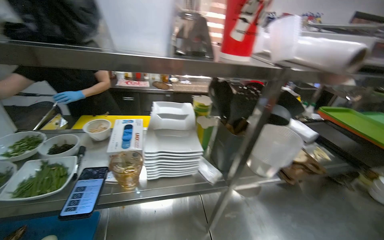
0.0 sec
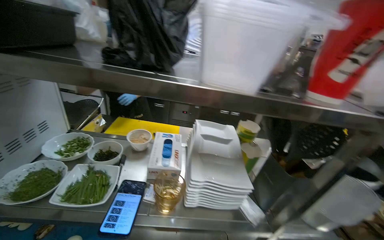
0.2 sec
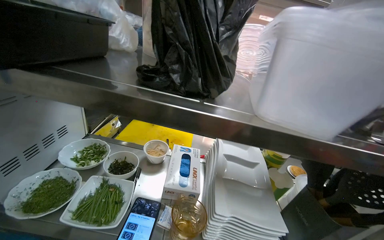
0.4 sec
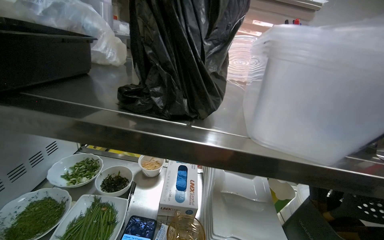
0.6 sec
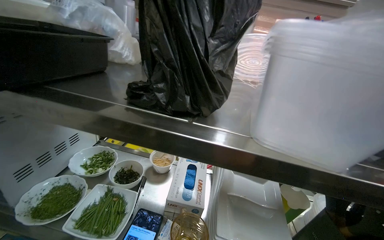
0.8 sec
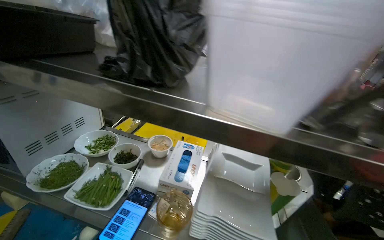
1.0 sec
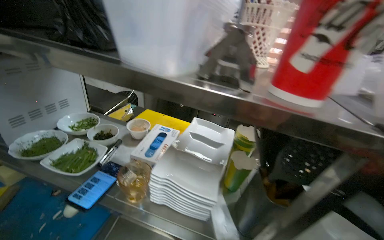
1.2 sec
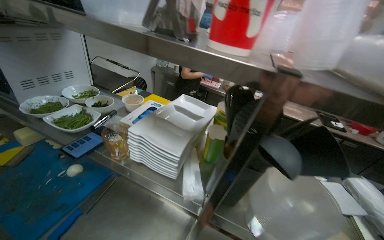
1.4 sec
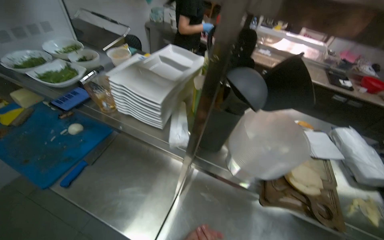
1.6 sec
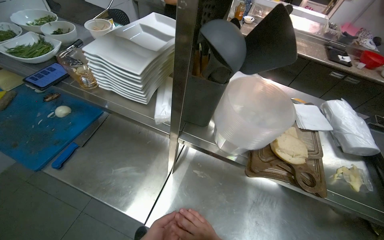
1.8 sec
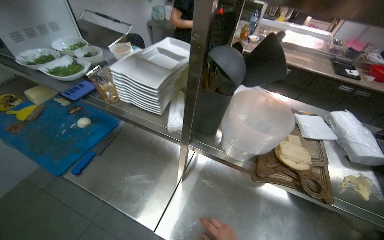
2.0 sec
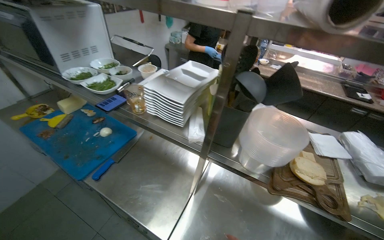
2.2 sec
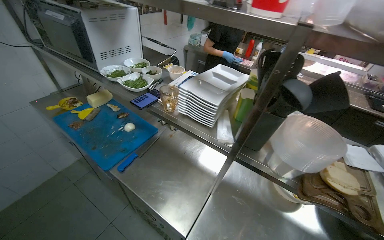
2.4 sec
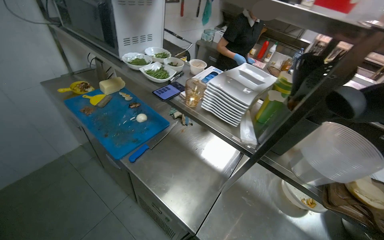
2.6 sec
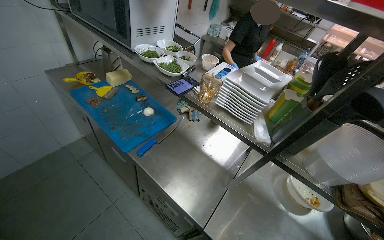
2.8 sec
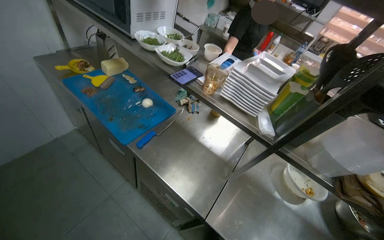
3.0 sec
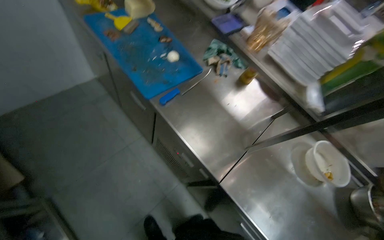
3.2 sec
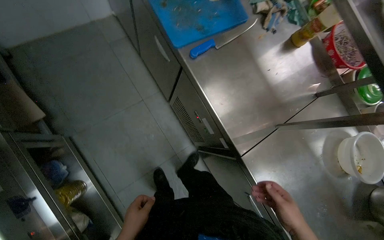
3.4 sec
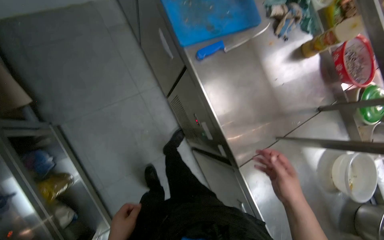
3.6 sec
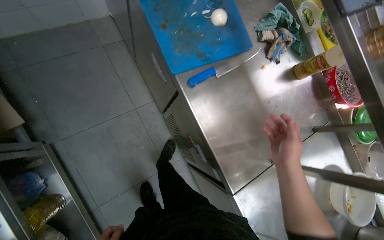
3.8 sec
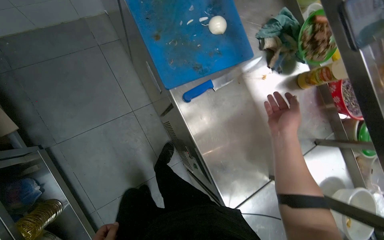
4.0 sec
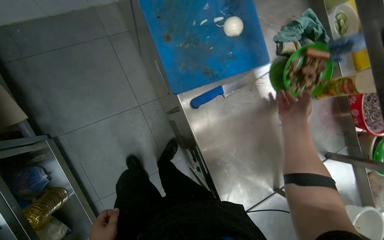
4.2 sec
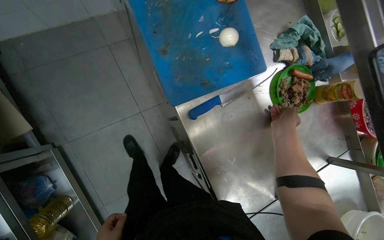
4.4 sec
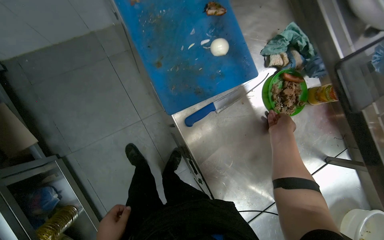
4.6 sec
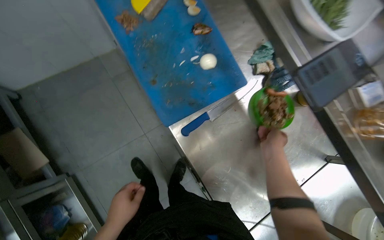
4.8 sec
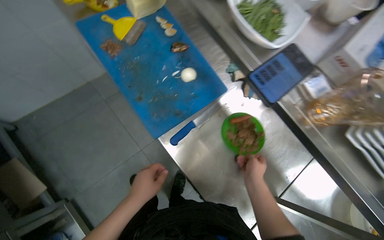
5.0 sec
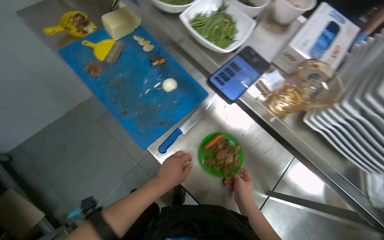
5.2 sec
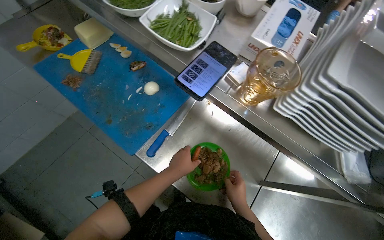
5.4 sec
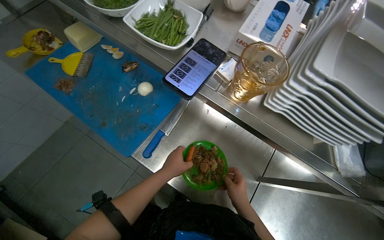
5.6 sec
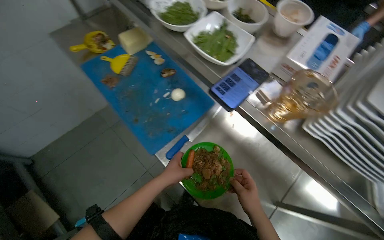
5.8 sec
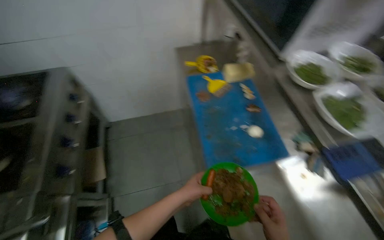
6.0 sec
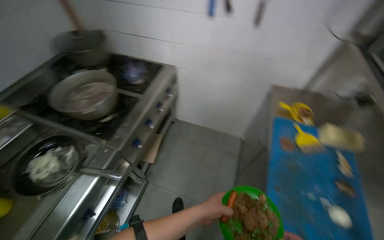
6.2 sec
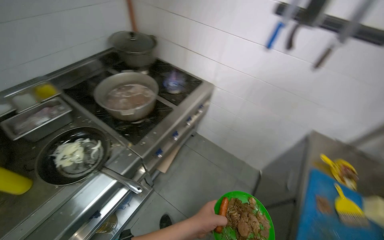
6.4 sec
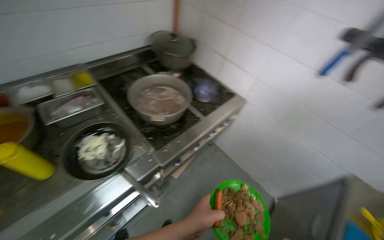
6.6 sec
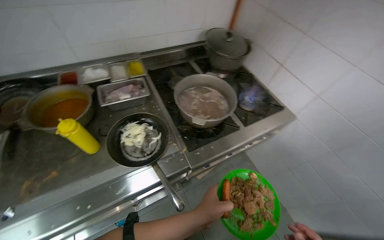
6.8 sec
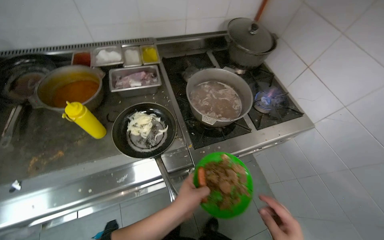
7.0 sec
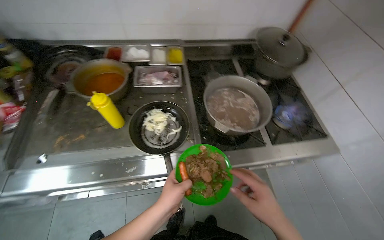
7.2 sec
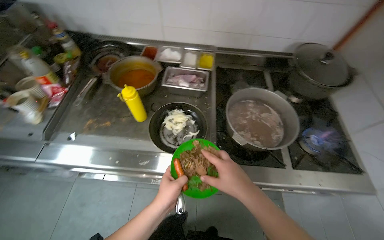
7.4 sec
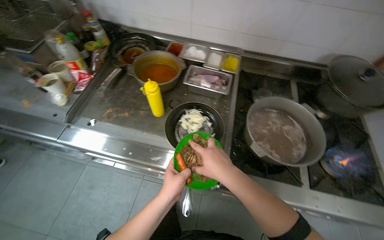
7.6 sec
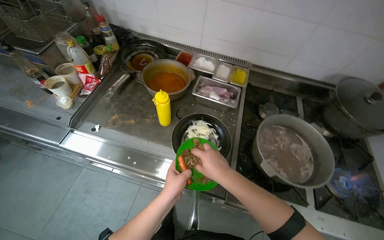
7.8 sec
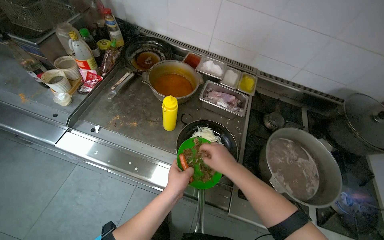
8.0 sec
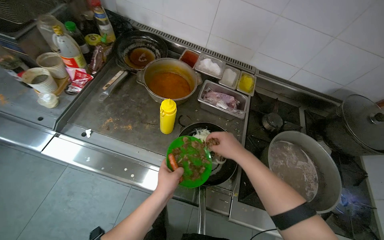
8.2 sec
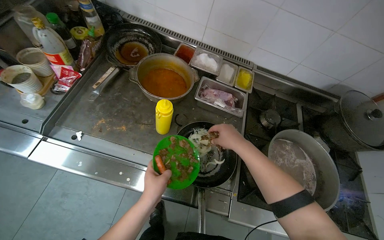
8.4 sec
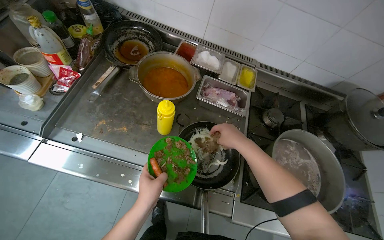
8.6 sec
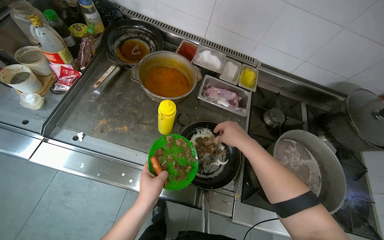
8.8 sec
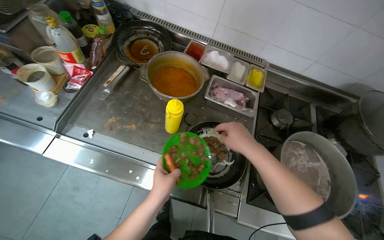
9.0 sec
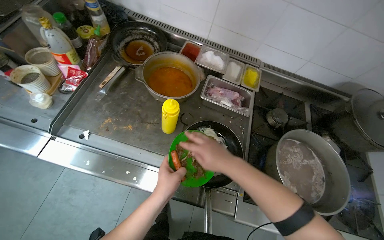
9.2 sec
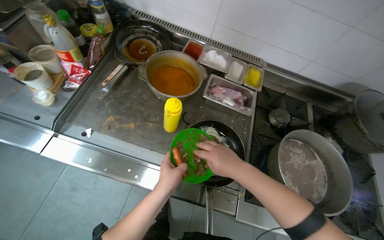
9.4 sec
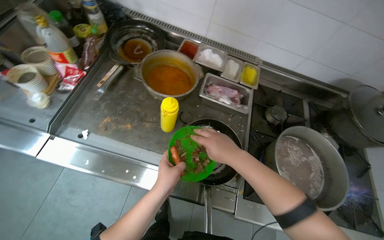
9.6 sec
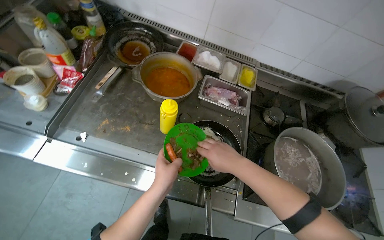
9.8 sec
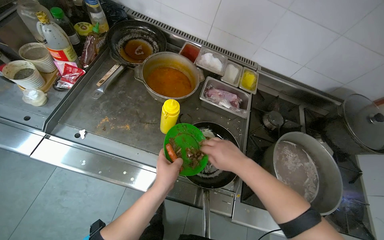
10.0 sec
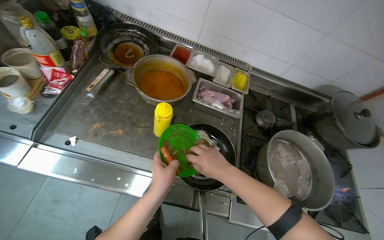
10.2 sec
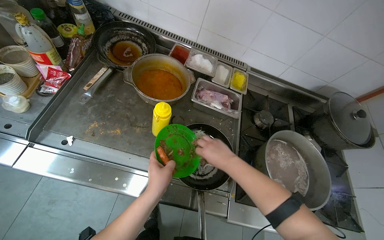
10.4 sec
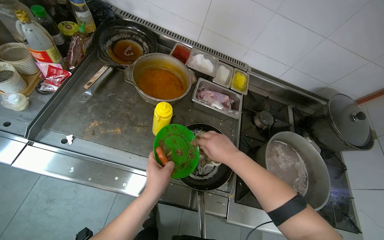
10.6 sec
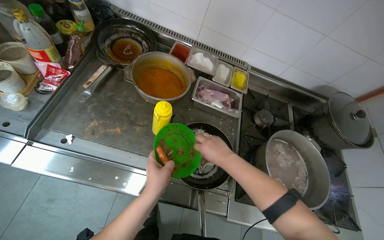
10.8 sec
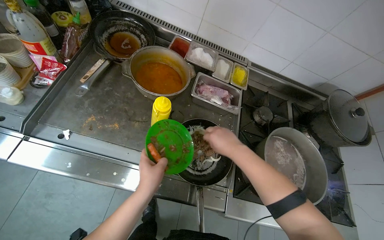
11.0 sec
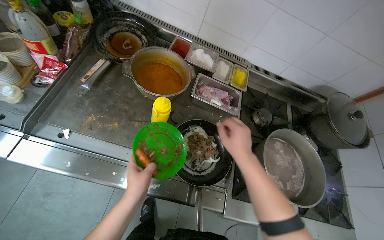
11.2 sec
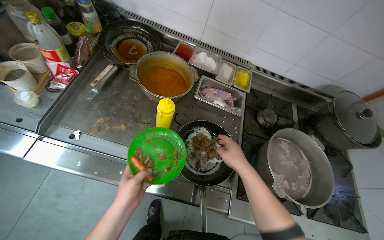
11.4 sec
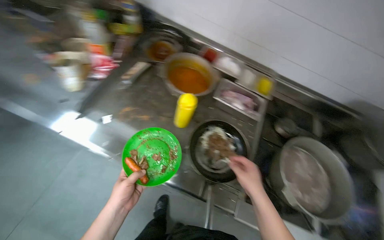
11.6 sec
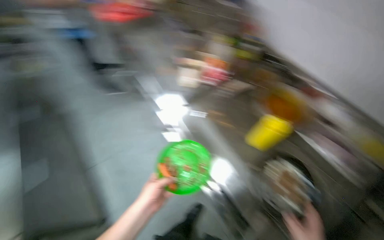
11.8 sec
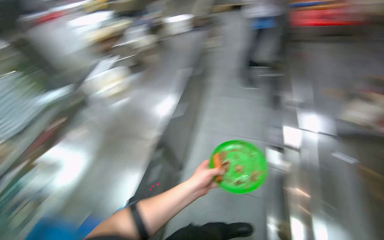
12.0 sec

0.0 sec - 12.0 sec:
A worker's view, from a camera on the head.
Job: cooking food.
The whole recording: Cooking ingredients in pan. The worker stirs and adds various ingredients to a pan on the stove.
0.0 sec - 1.6 sec: The wearer's head swings approximately 35 degrees to the left.
3.0 sec - 4.4 sec: The head travels some 40 cm. The camera pitches downward, by some 35 degrees. The scene rotates clockwise by roughly 25 degrees.
4.4 sec - 6.0 sec: The camera is aimed some 20 degrees further to the left. The wearer looks about 25 degrees further upward.
6.0 sec - 7.6 sec: The wearer moves some 60 cm. The head rotates roughly 120 degrees to the left.
7.6 sec - 9.0 sec: The right hand travels up the picture by approximately 20 cm.
9.0 sec - 10.4 sec: The hands stay close to where they were, moving slightly.
10.4 sec - 12.0 sec: The head rotates roughly 85 degrees to the left.

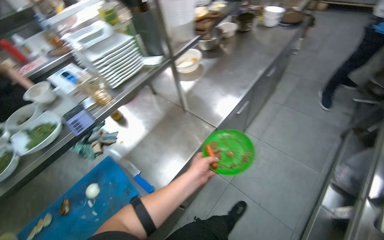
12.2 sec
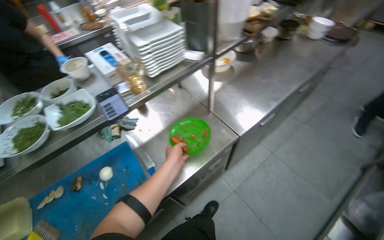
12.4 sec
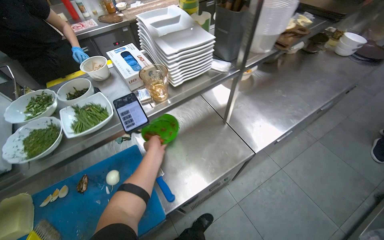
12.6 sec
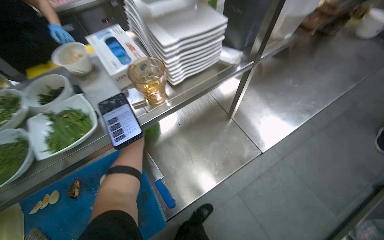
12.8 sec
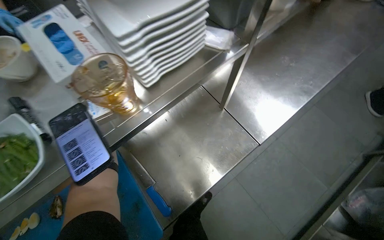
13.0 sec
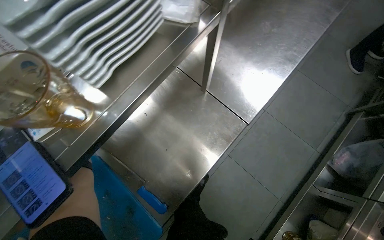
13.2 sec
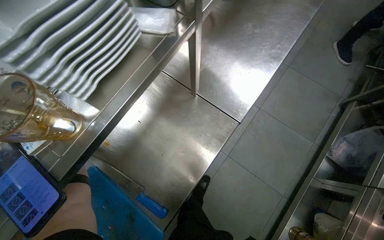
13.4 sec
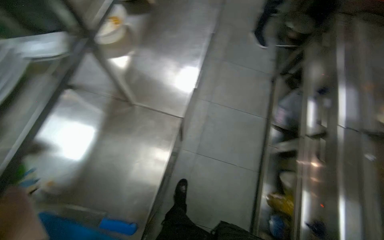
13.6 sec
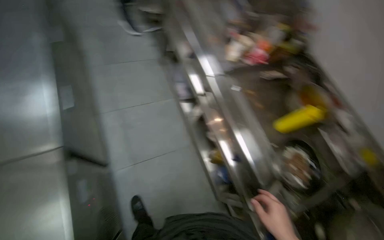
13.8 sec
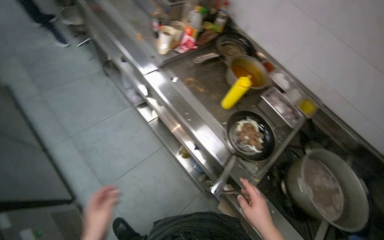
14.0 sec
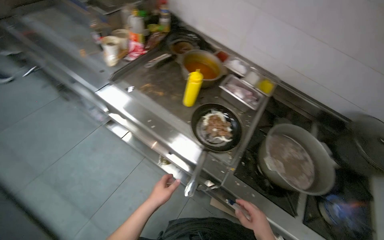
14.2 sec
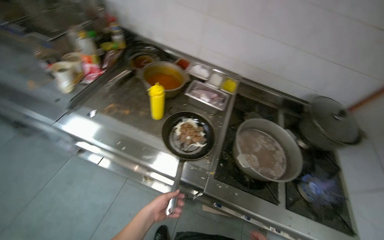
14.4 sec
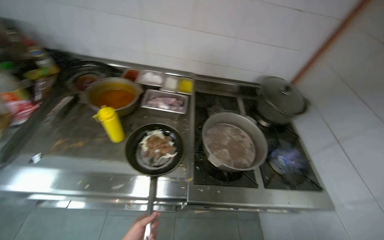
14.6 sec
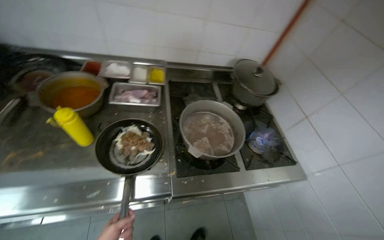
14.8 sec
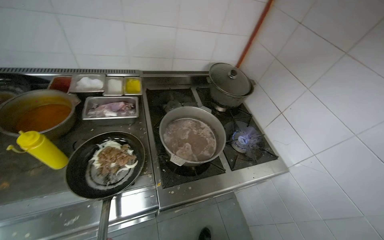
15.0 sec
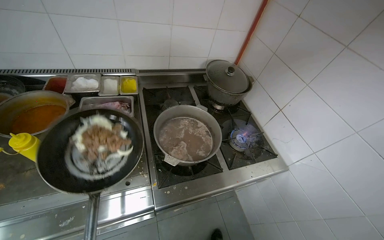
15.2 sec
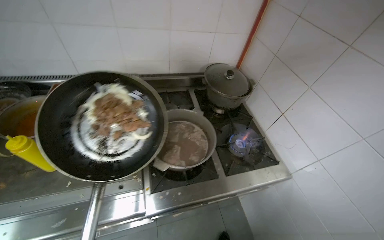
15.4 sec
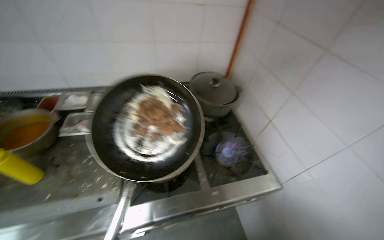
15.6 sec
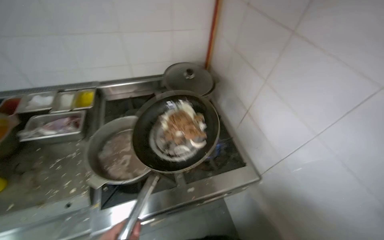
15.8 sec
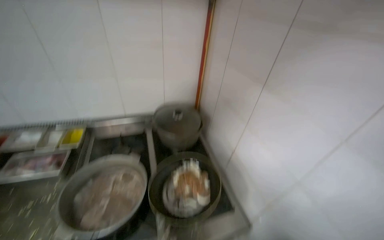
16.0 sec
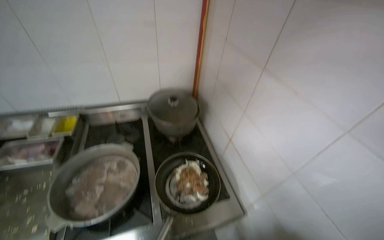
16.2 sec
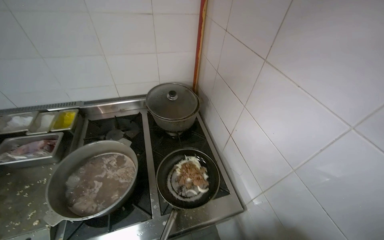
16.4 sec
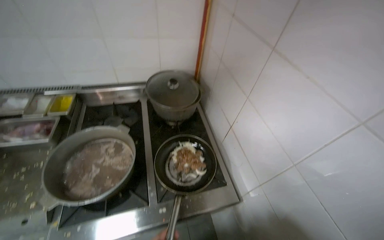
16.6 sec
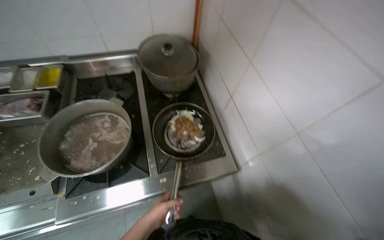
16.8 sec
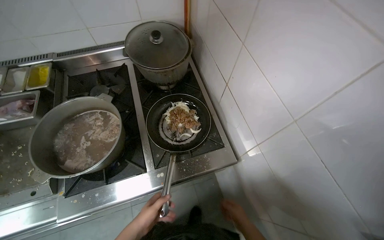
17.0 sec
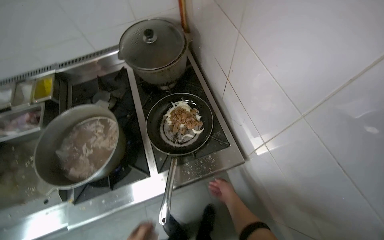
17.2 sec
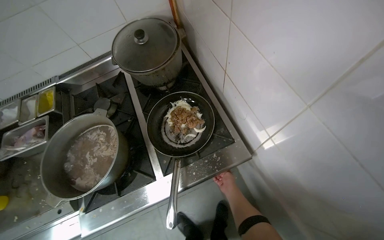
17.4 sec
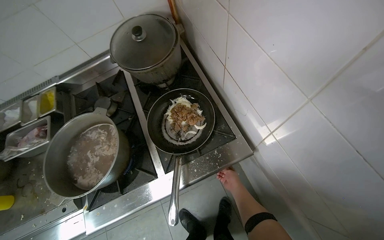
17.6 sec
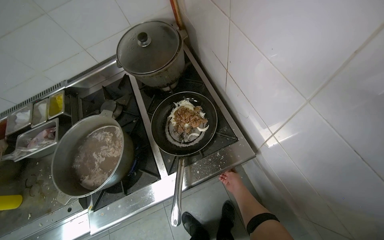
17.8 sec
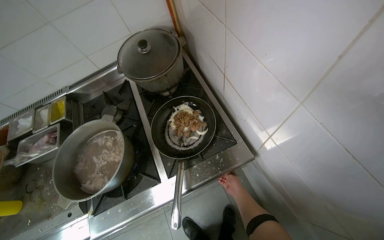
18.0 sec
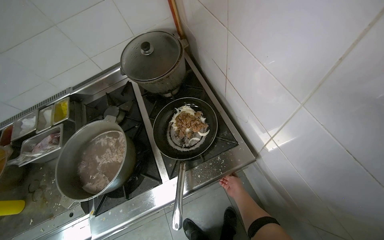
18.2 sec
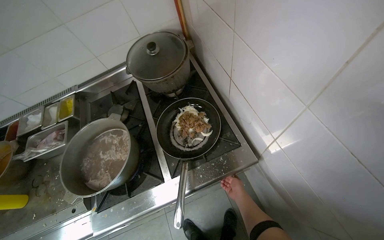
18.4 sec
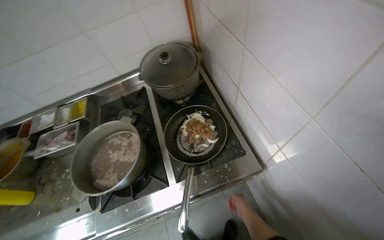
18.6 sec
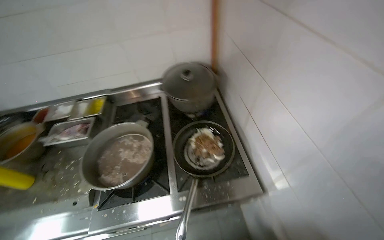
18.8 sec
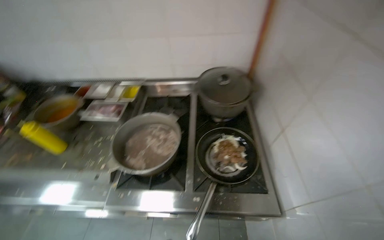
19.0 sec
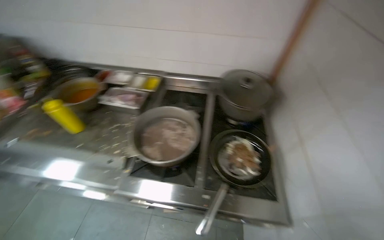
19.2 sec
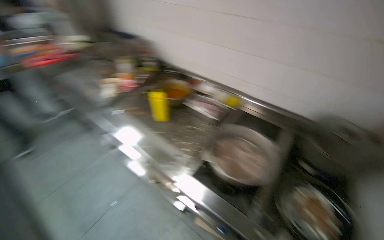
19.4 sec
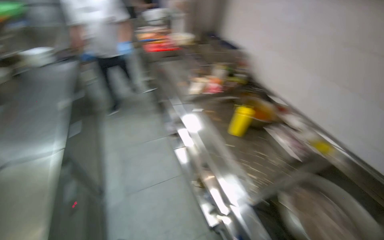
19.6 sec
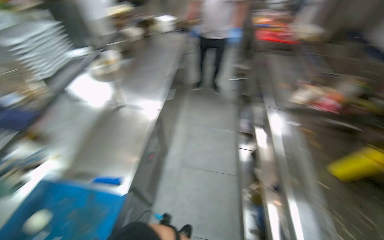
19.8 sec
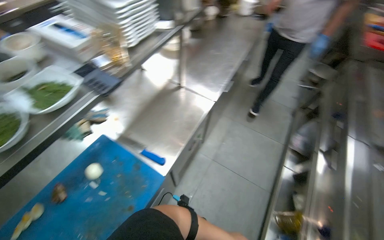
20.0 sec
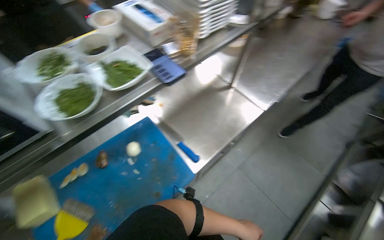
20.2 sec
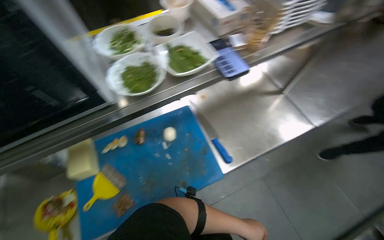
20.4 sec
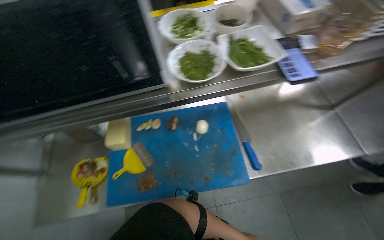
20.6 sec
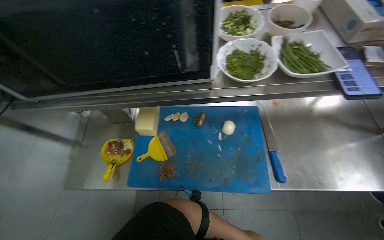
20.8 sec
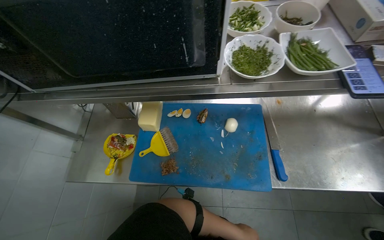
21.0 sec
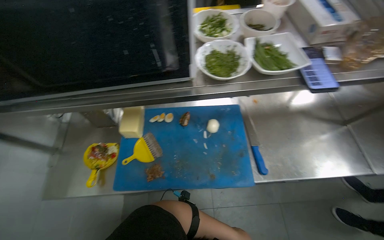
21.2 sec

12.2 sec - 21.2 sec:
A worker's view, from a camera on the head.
Job: cooking food.
The whole recording: Cooking ingredients in pan. The worker stirs and adds various ingredients to a pan on the stove.
13.8 sec - 15.2 sec: The camera travels about 60 cm. The wearer's head swings about 80 degrees to the right.
15.2 sec - 16.6 sec: The camera travels to the right, some 50 cm.
16.6 sec - 18.2 sec: The wearer looks some 15 degrees further downward.
18.2 sec - 19.8 sec: The wearer moves approximately 80 cm. The wearer's head swings some 120 degrees to the left. The camera pitches upward, by about 10 degrees.
19.8 sec - 21.2 sec: The wearer looks approximately 75 degrees further to the left.
